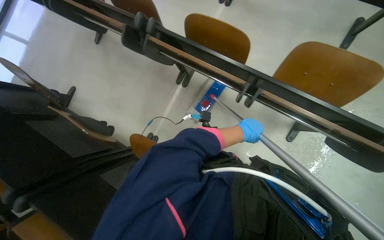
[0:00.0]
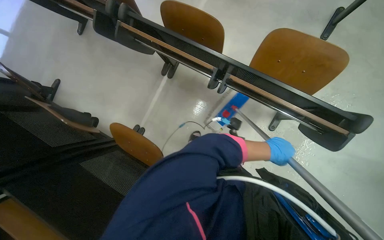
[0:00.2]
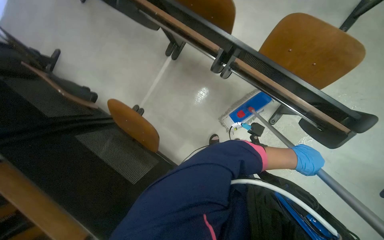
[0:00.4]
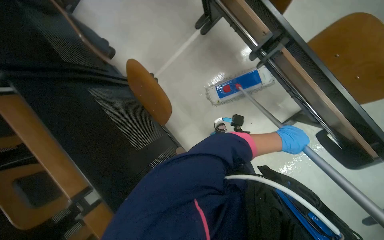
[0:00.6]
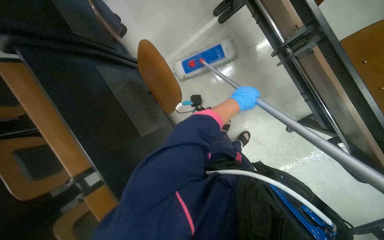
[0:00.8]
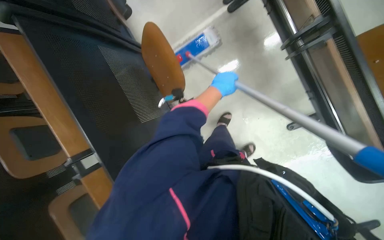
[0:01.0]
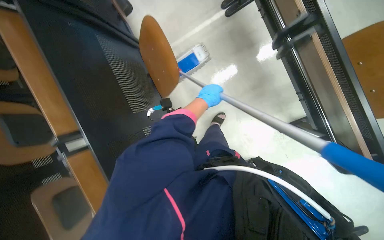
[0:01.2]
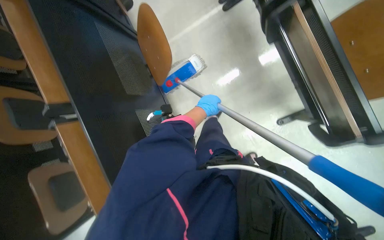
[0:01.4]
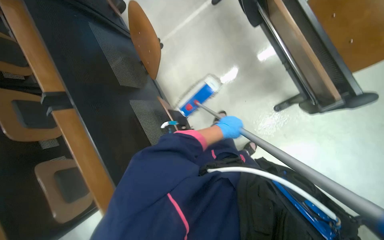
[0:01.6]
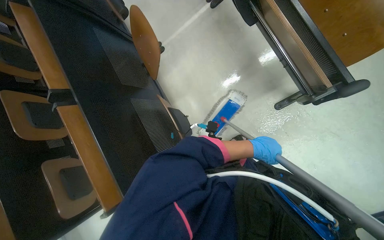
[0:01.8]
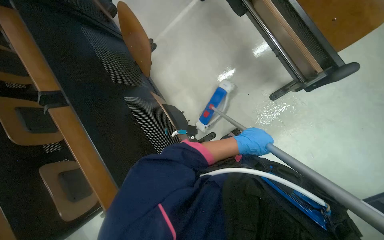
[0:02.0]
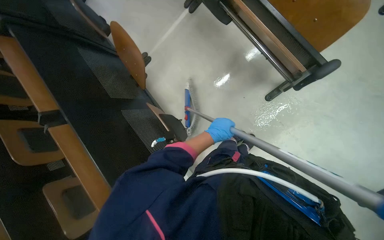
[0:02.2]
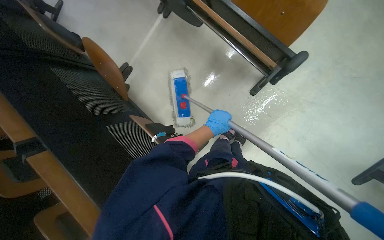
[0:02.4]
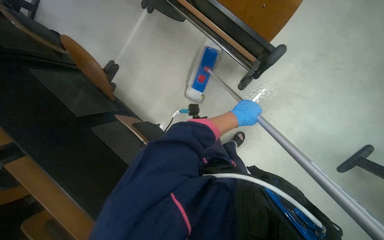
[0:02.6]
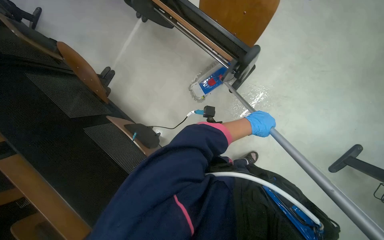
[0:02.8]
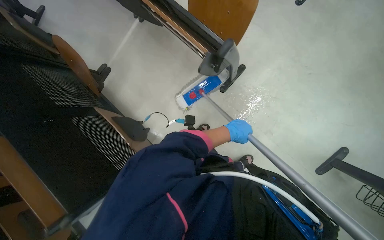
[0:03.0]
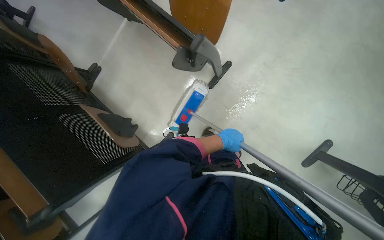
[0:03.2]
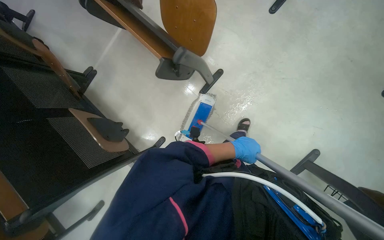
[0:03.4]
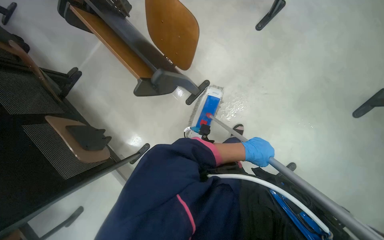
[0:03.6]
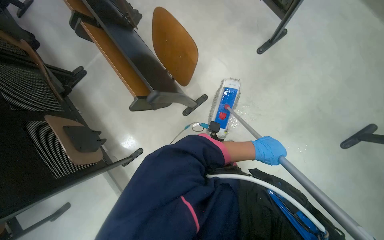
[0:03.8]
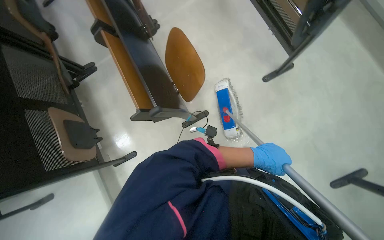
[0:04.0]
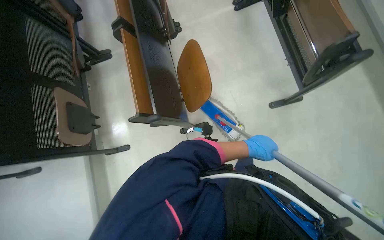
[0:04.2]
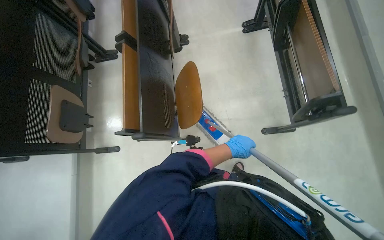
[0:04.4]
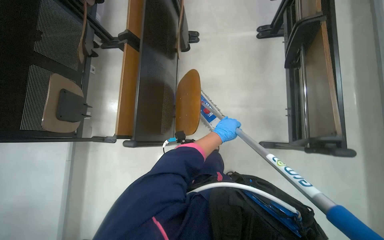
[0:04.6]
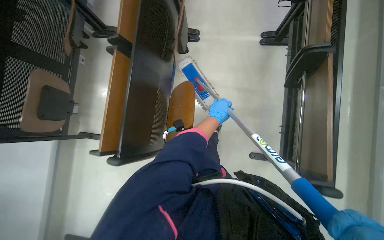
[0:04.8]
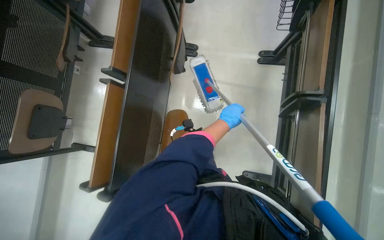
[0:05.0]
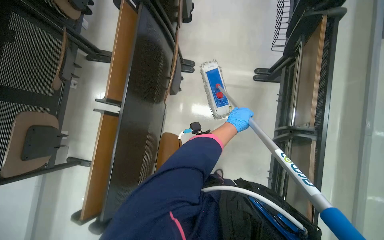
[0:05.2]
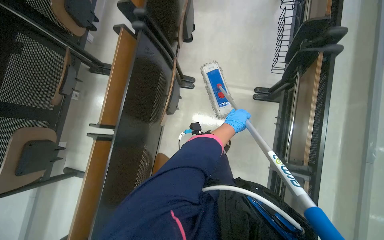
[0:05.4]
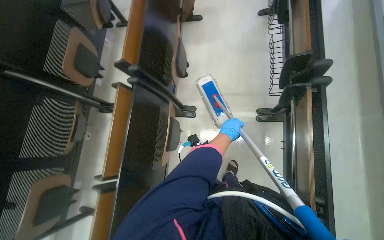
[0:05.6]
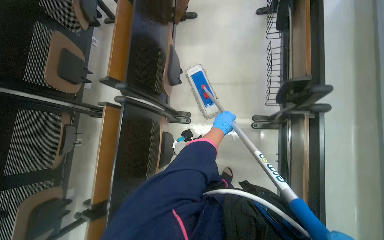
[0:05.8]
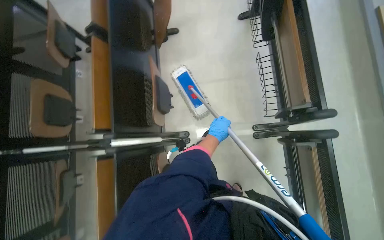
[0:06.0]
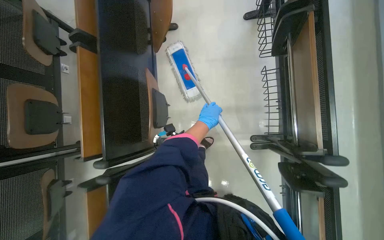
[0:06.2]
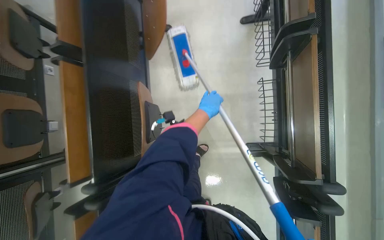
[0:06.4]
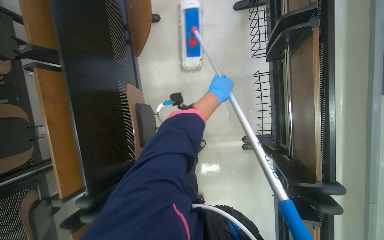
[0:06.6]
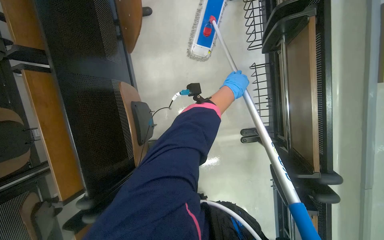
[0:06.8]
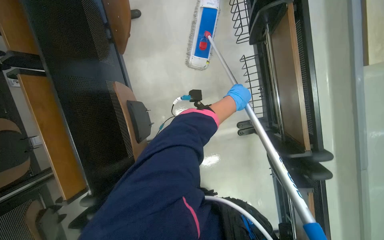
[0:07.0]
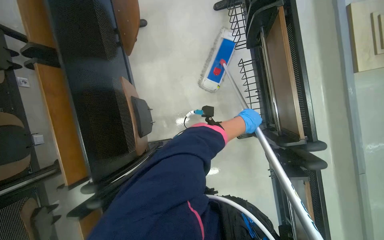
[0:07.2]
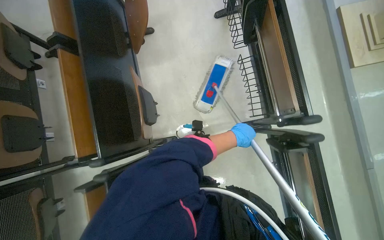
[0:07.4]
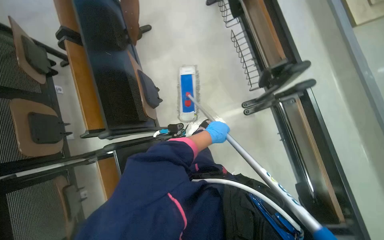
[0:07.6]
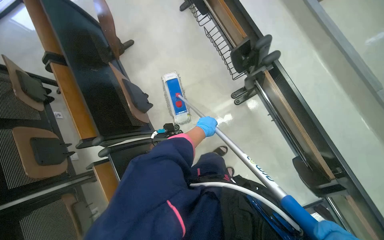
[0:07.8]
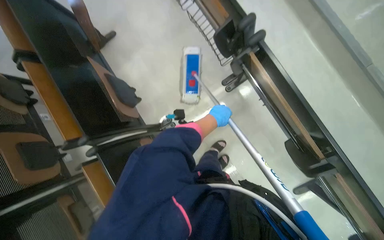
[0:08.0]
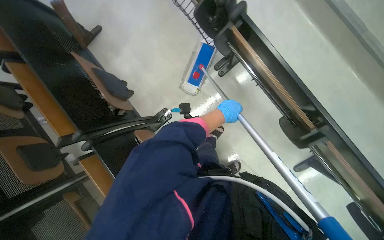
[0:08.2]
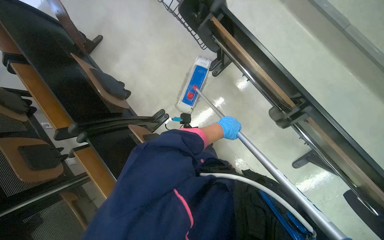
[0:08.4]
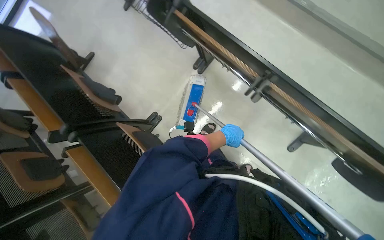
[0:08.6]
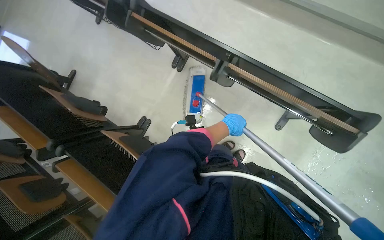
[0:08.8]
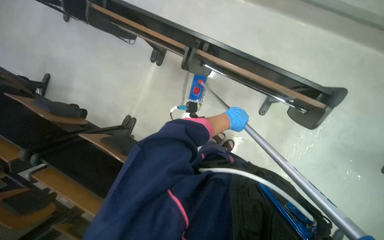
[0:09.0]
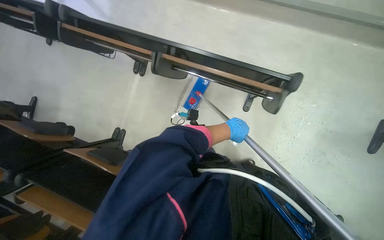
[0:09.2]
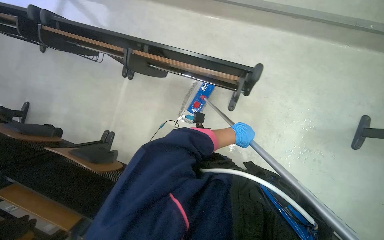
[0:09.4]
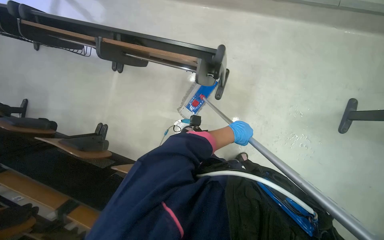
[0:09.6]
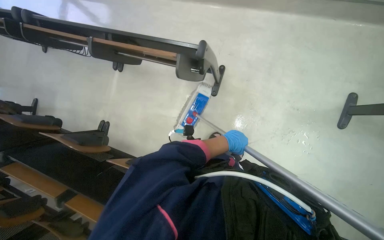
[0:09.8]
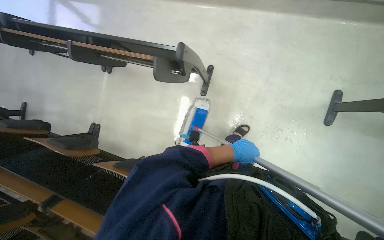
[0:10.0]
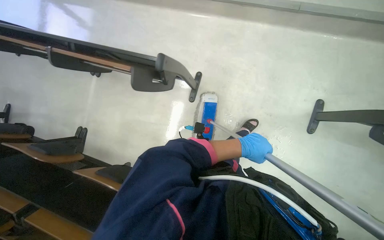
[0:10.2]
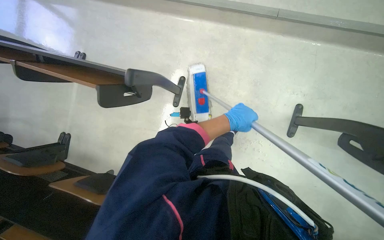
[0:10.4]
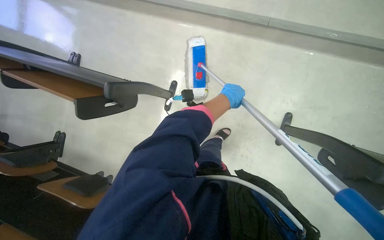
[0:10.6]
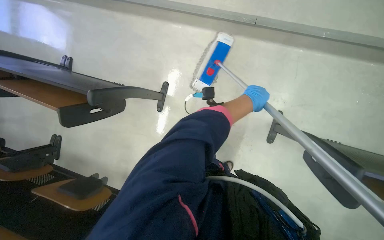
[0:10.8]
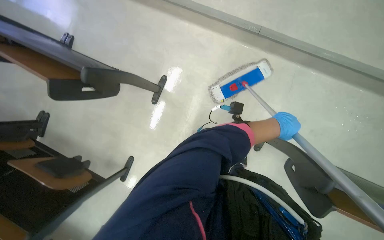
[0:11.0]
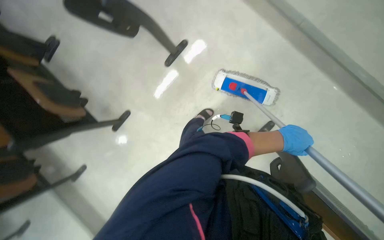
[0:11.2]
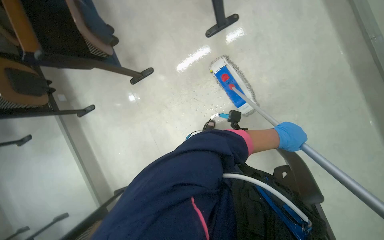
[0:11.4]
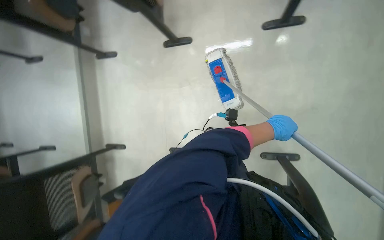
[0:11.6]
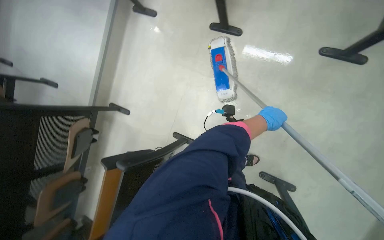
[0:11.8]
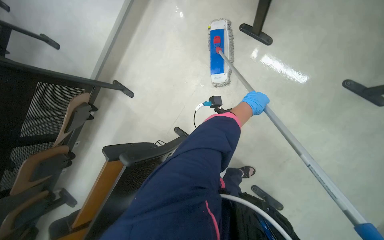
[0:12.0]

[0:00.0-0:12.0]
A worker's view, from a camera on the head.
Job: mopping floor.
The whole recording: Mopping auditorium floor. The worker mops the floor of the auditorium with a long-handled mop.
0:00.0 to 0:01.6: The camera travels roughly 50 cm. Everything in view rotates approximately 30 degrees clockwise.
0:01.6 to 0:03.0: The left hand swings left and right, some 15 cm each way, with 2 reversals.
0:03.0 to 0:04.4: The wearer moves some 50 cm. The scene rotates clockwise by about 40 degrees.
0:04.4 to 0:06.0: The camera is carried some 1 m.
0:06.0 to 0:07.6: The left hand goes up the picture and returns, about 40 cm each way.
0:07.6 to 0:09.0: The camera is carried about 60 cm. Everything in view rotates approximately 45 degrees counterclockwise.
0:09.0 to 0:10.4: The head travels to the right, some 80 cm.
0:10.4 to 0:12.0: The camera travels approximately 60 cm. The view tilts roughly 30 degrees downward. Everything in view rotates some 105 degrees clockwise.

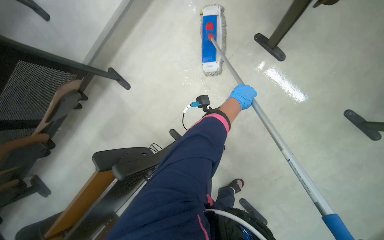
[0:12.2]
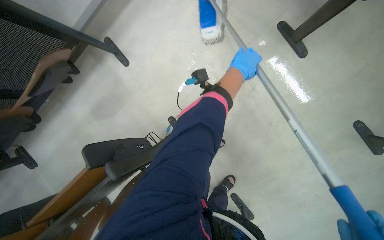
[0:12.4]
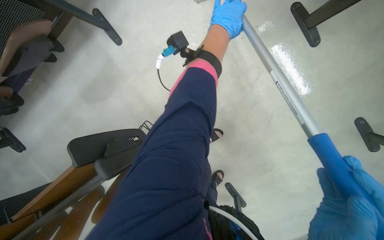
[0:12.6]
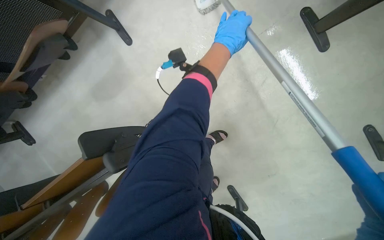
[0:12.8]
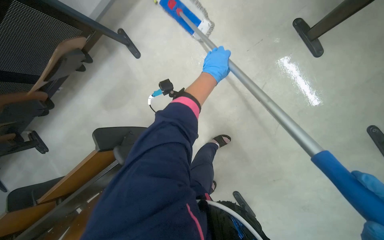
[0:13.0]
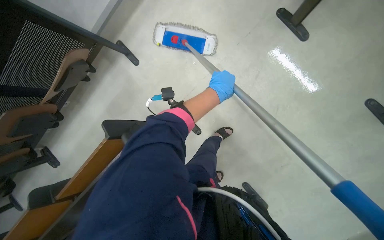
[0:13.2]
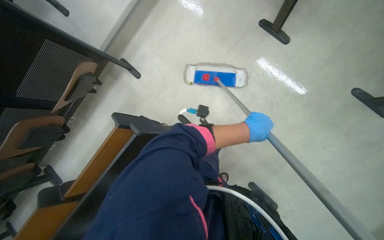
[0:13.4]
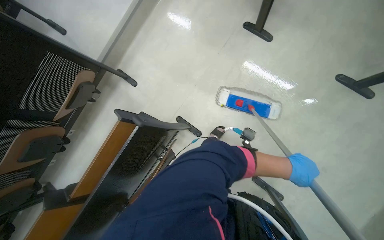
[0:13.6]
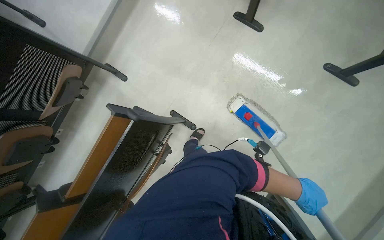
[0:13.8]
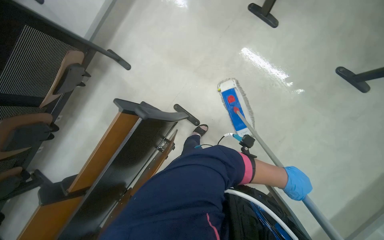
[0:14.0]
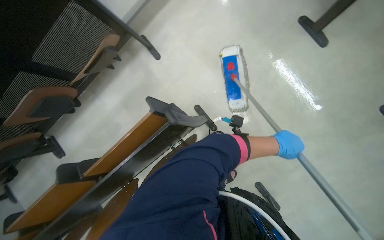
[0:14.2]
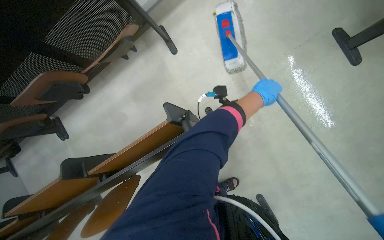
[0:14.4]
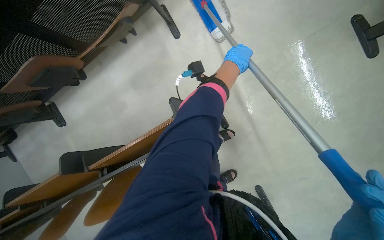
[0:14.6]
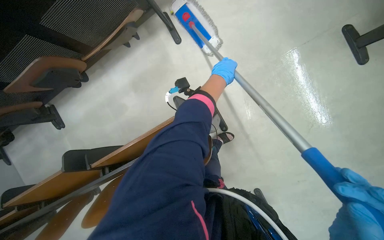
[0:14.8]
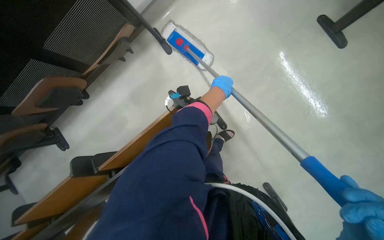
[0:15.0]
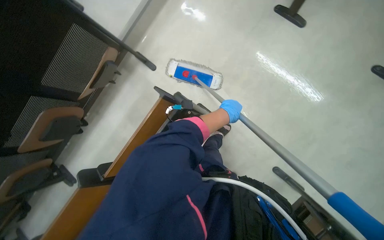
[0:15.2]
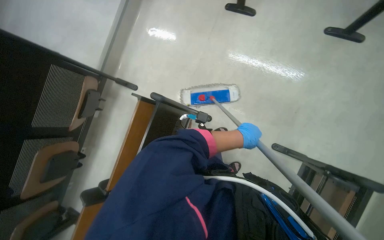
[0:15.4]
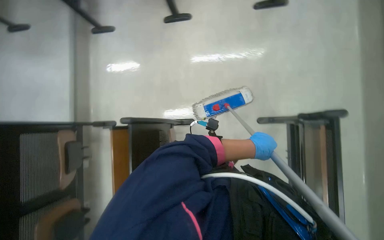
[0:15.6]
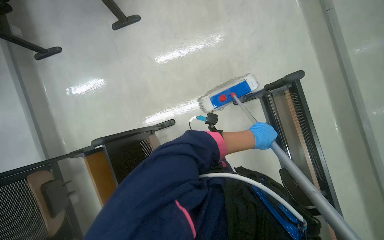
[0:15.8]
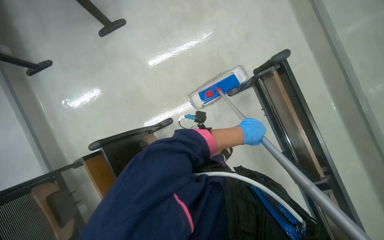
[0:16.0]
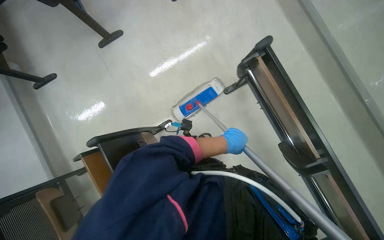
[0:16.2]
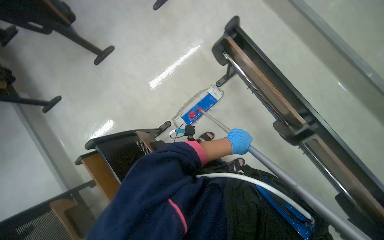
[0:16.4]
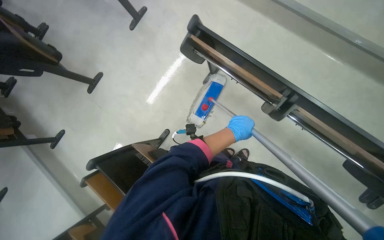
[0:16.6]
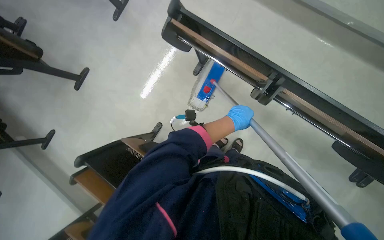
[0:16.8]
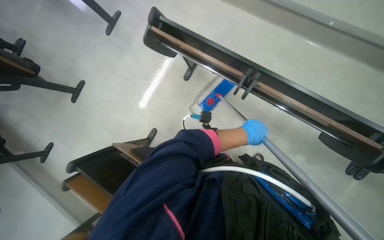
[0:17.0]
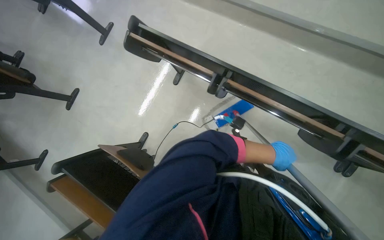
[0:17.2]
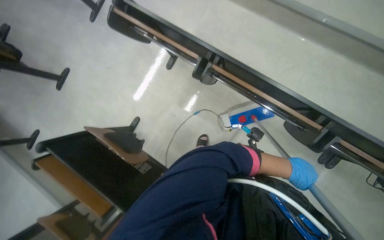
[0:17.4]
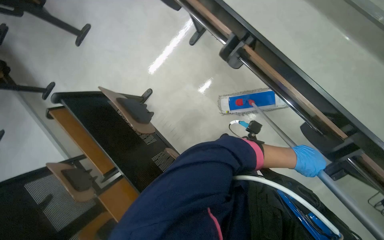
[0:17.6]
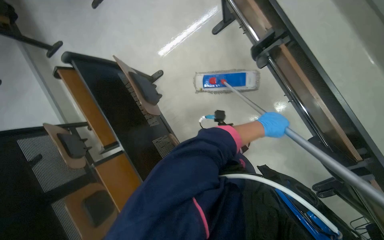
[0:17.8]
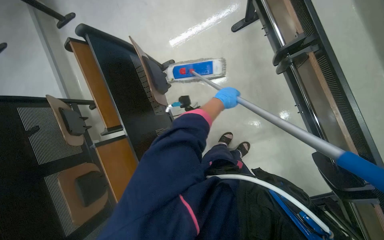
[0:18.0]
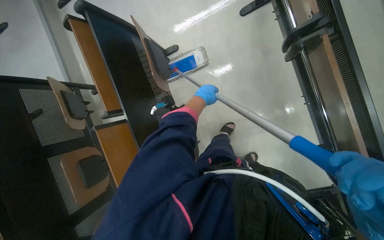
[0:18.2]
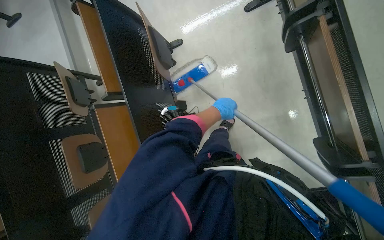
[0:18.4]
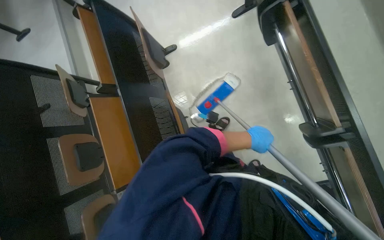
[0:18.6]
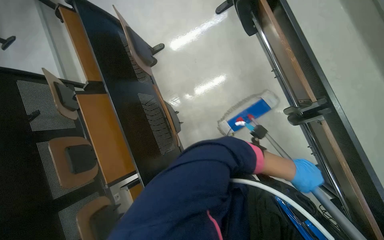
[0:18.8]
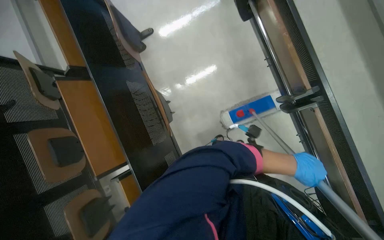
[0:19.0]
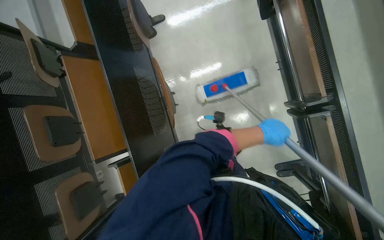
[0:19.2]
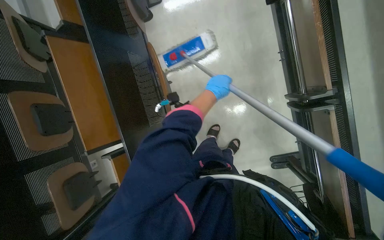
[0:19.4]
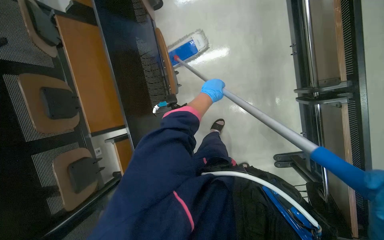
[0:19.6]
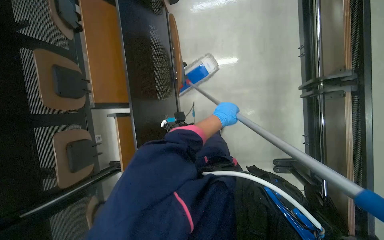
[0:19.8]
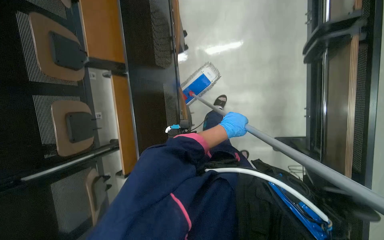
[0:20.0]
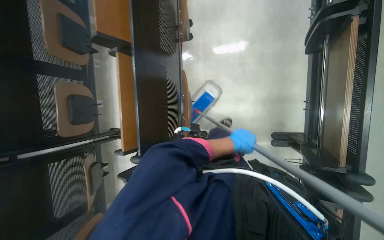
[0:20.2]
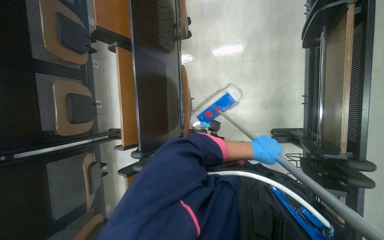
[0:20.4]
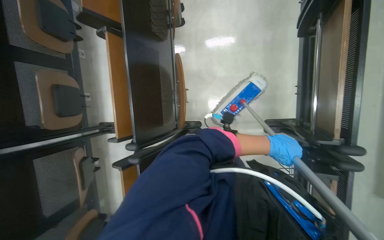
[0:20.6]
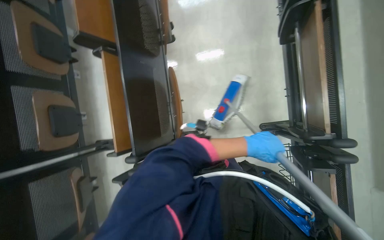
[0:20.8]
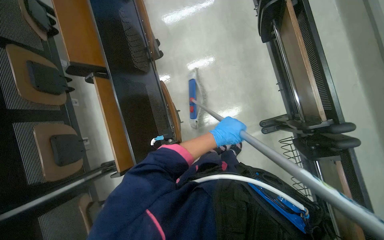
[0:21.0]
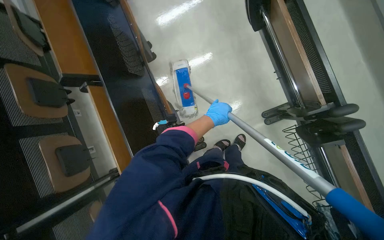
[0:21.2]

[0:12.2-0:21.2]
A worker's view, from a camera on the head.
Job: mopping floor.
The whole recording: Mopping auditorium floor. The worker mops the floor of the auditorium with a long-handled mop.
0:12.2 to 0:13.8: The left hand moves down the picture, about 60 cm.
0:16.6 to 0:18.2: The view tilts roughly 15 degrees downward. The scene rotates clockwise by roughly 30 degrees.
0:18.2 to 0:19.8: The wearer moves about 40 cm.
0:19.8 to 0:21.2: The left hand goes to the right and returns, some 15 cm each way.
